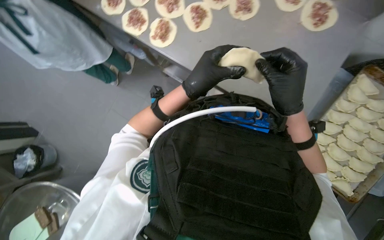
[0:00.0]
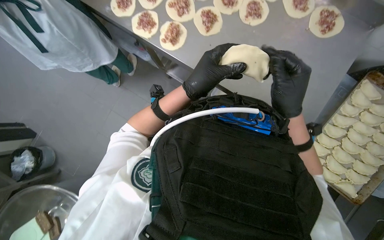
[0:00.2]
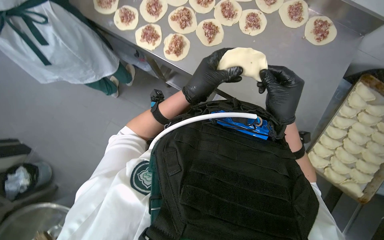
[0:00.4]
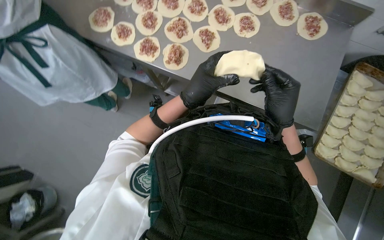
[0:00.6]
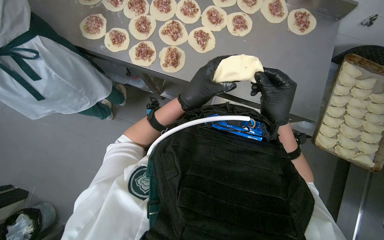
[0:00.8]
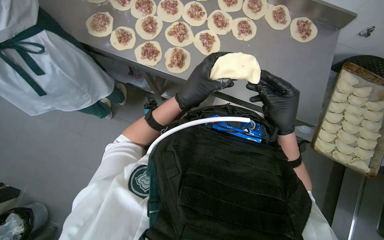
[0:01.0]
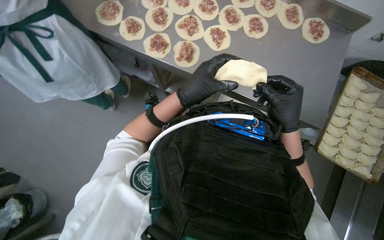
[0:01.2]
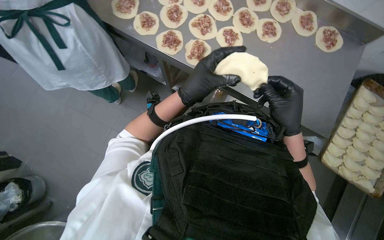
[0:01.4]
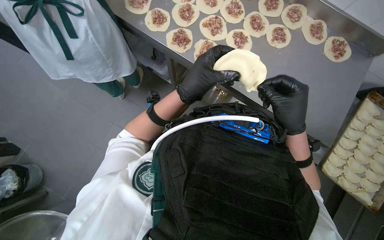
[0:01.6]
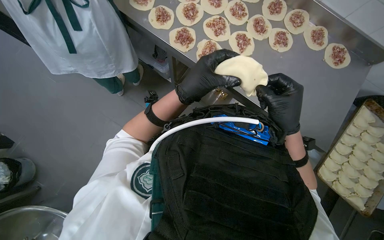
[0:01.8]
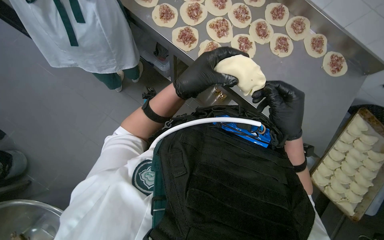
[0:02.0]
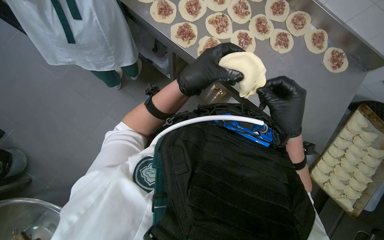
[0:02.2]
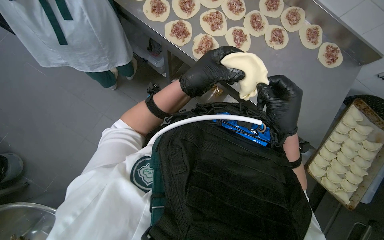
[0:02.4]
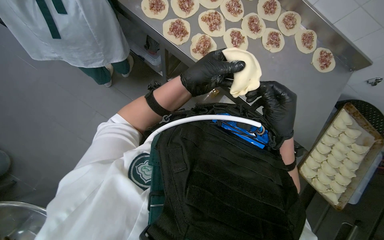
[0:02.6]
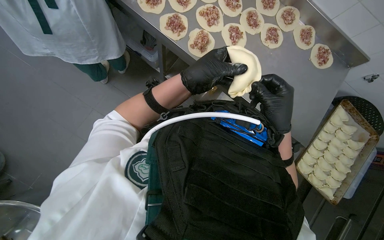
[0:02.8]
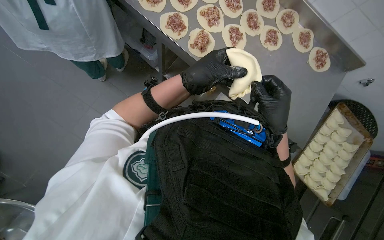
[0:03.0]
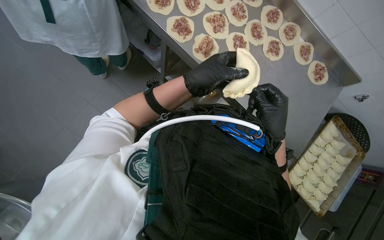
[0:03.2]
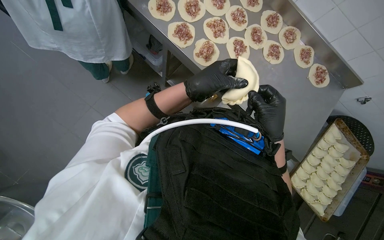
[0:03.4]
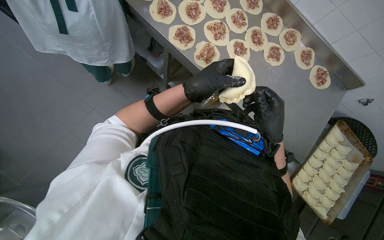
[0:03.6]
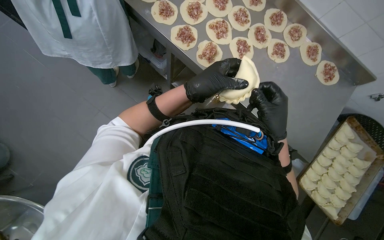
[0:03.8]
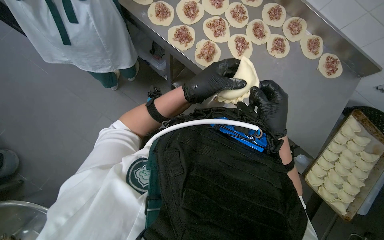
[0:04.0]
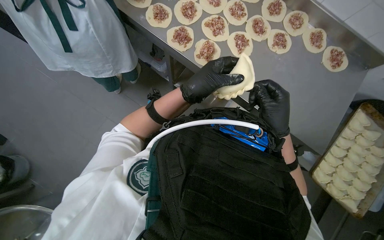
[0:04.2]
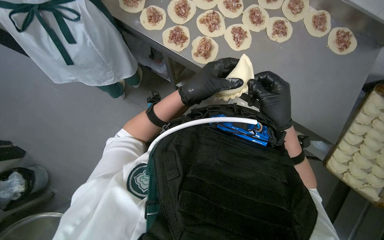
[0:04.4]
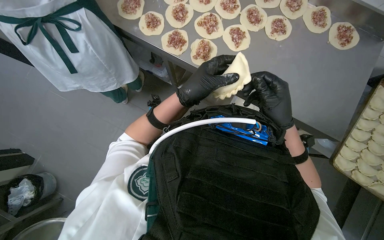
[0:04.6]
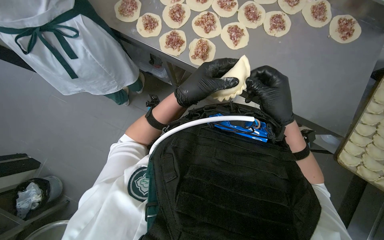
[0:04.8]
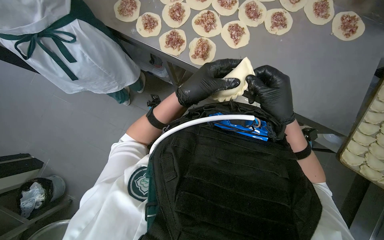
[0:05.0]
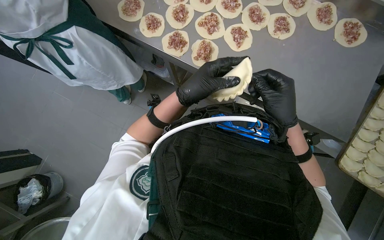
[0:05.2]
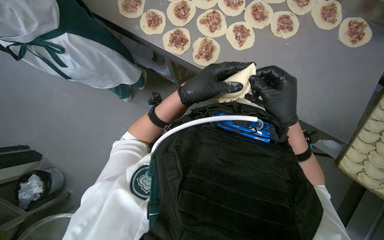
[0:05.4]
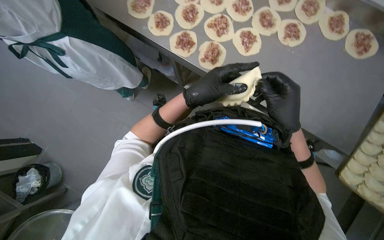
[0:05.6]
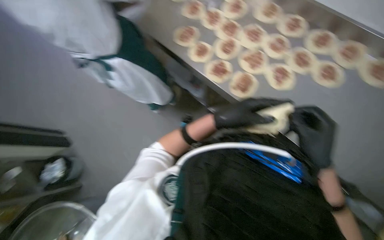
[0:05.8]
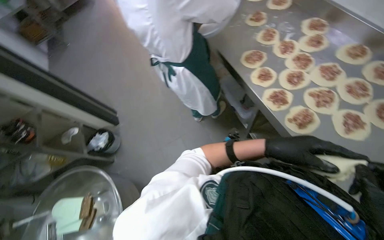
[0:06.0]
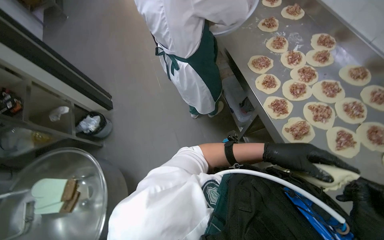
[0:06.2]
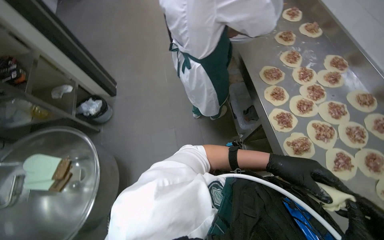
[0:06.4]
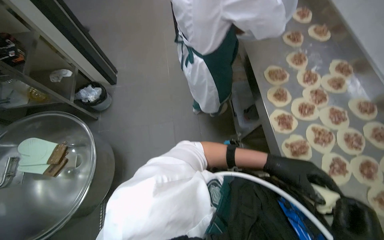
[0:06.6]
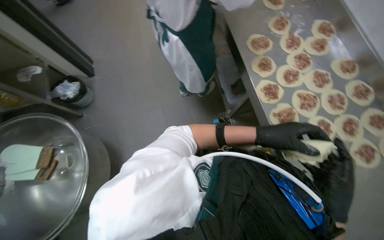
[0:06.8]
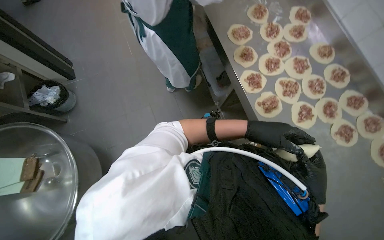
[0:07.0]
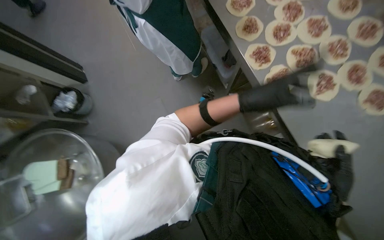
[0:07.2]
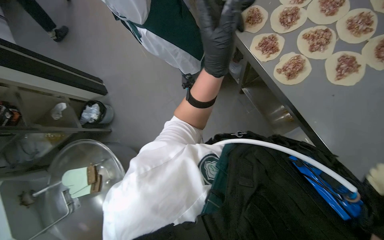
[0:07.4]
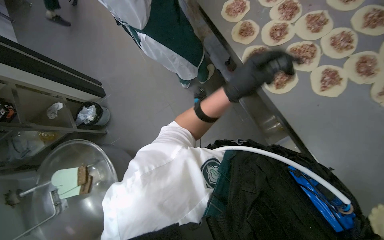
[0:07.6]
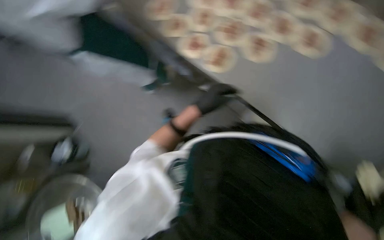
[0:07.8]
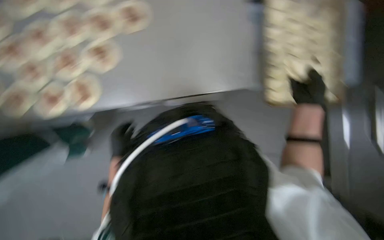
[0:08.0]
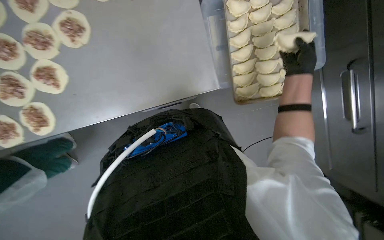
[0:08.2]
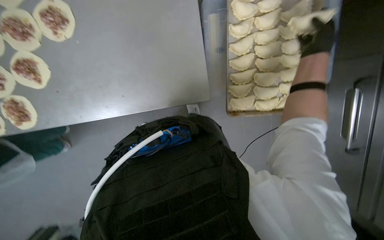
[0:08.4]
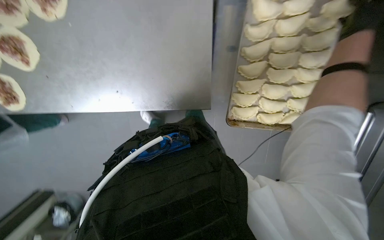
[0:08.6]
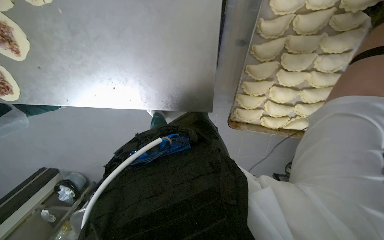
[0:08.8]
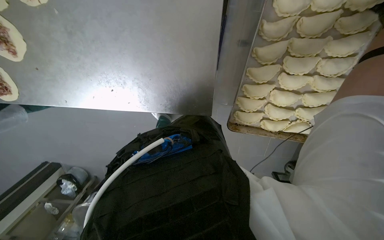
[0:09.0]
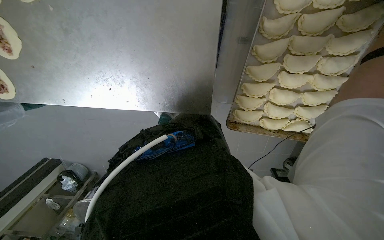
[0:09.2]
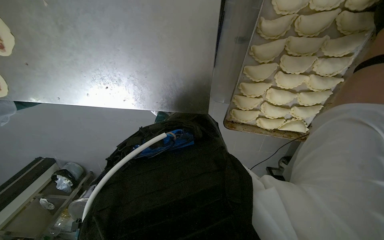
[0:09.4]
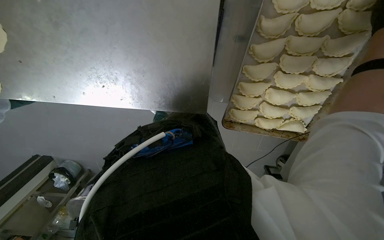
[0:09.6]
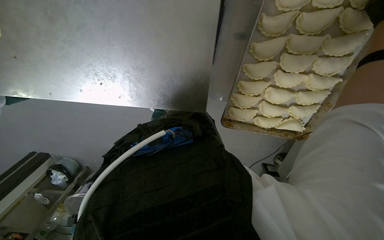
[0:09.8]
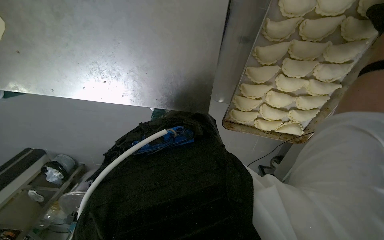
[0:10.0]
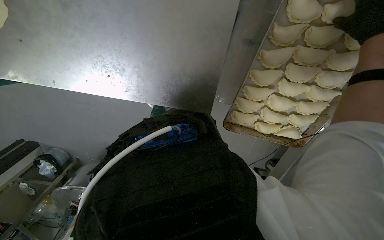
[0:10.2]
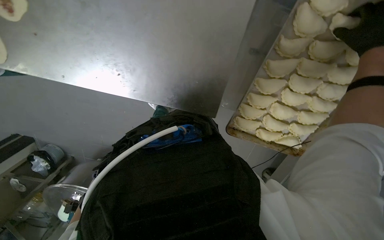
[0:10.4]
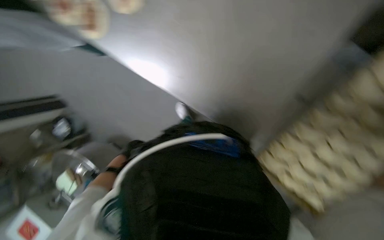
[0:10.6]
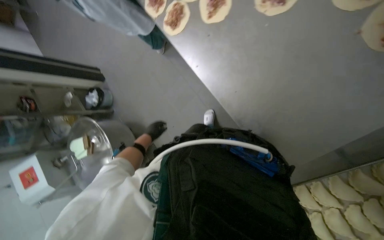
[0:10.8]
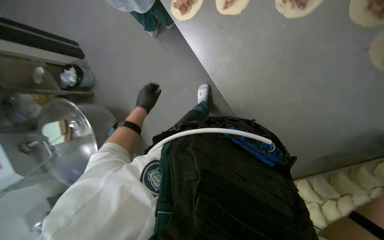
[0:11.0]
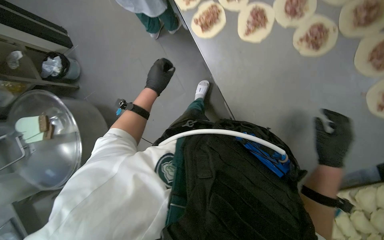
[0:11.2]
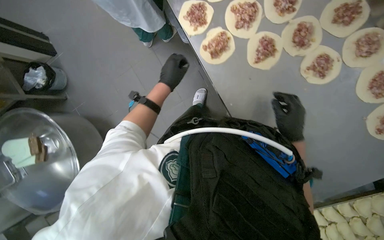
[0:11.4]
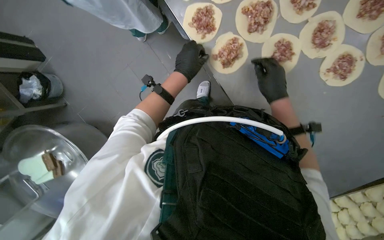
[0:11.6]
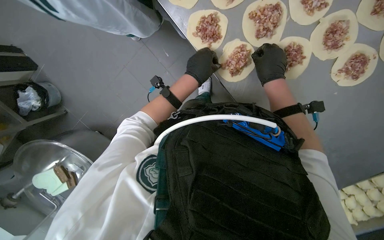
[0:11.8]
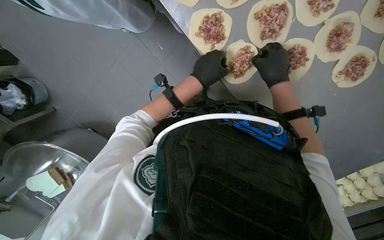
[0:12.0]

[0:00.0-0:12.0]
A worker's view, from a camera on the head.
Job: preparing food.
The whole recording: Folding meat-filled dough into dumplings. The worker folds dough circles filled with meat into dumplings and places them on a tray.
0:00.0 to 0:01.6: The hands stay close to where they were, moving slightly.
0:01.6 to 0:04.4: The hands make small movements and keep their place.
0:04.4 to 0:06.0: The wearer looks about 40 degrees further to the left. The wearer looks approximately 15 degrees further upward.
0:06.0 to 0:07.6: The wearer looks about 15 degrees further downward.
0:07.6 to 0:09.0: The head travels about 50 cm. The view tilts approximately 20 degrees downward.
0:10.4 to 0:12.0: The wearer moves roughly 60 cm. The scene rotates clockwise by some 30 degrees.

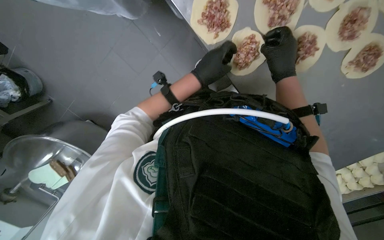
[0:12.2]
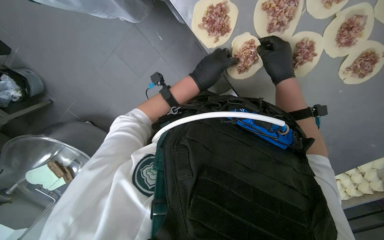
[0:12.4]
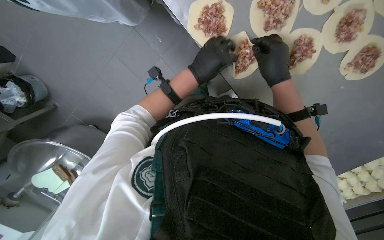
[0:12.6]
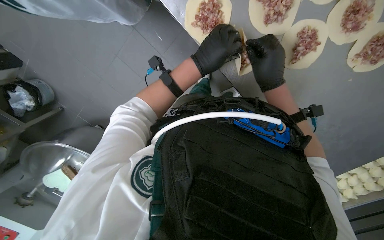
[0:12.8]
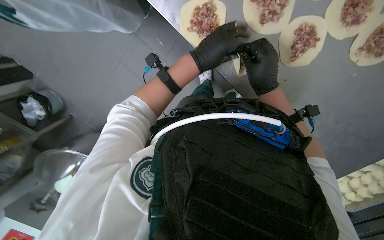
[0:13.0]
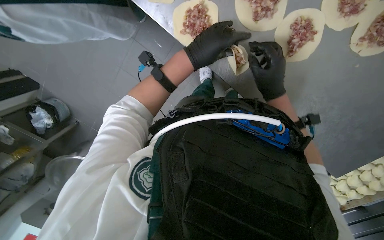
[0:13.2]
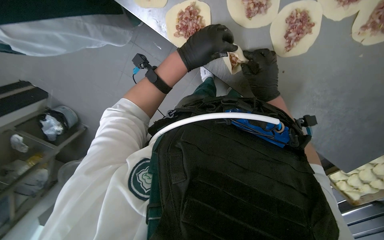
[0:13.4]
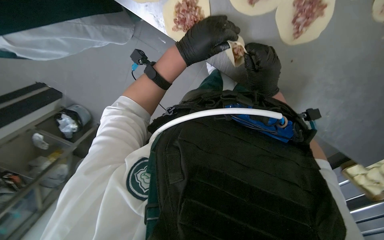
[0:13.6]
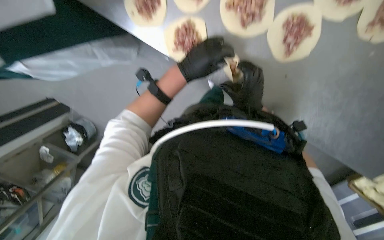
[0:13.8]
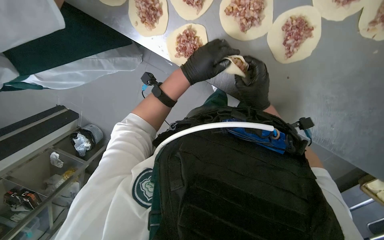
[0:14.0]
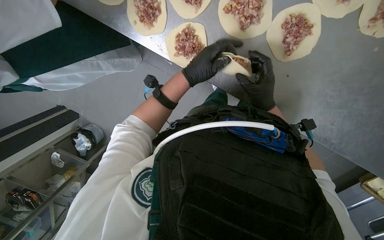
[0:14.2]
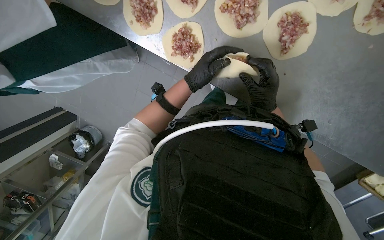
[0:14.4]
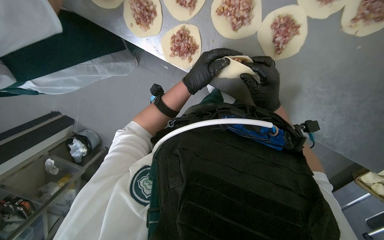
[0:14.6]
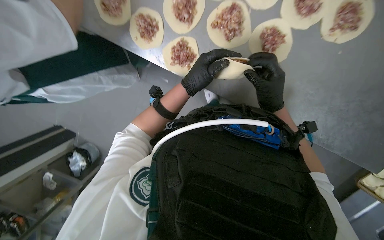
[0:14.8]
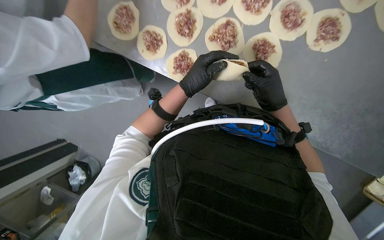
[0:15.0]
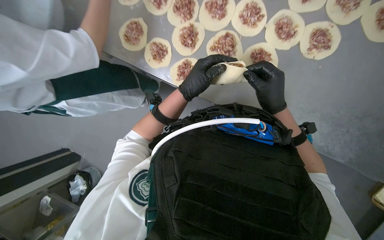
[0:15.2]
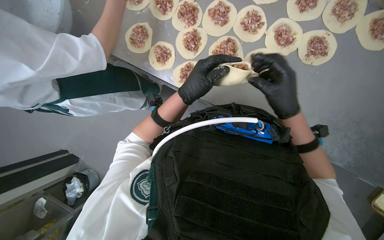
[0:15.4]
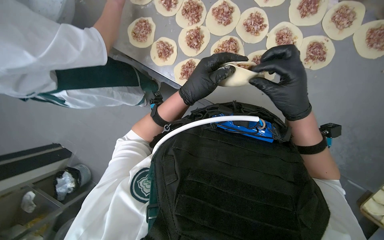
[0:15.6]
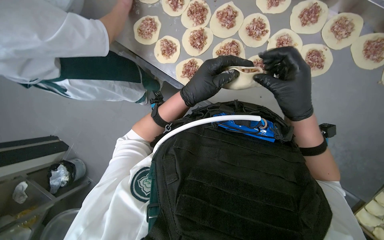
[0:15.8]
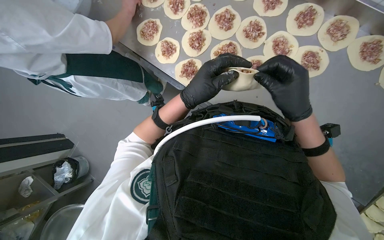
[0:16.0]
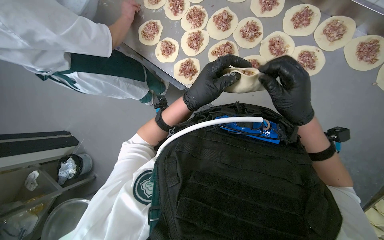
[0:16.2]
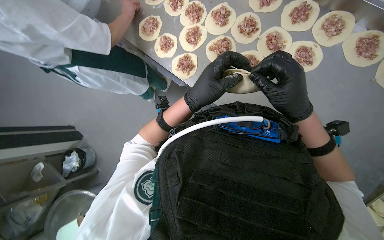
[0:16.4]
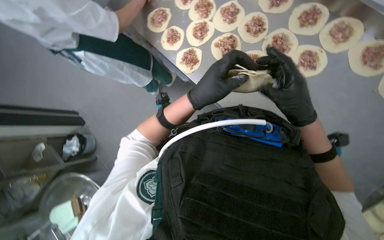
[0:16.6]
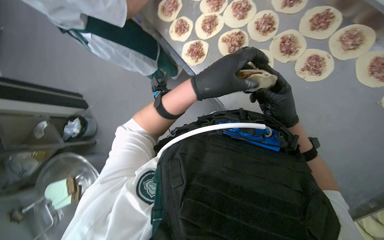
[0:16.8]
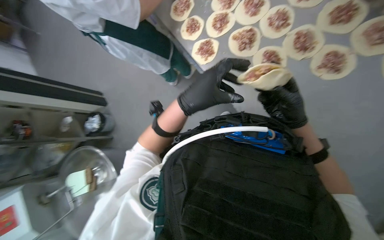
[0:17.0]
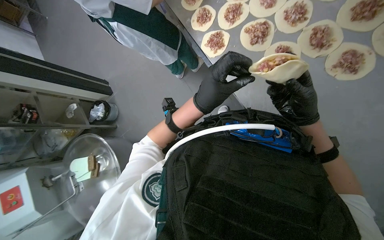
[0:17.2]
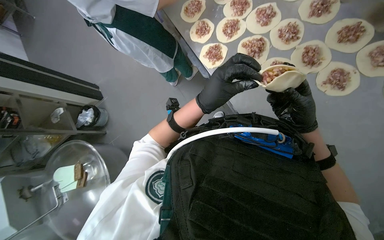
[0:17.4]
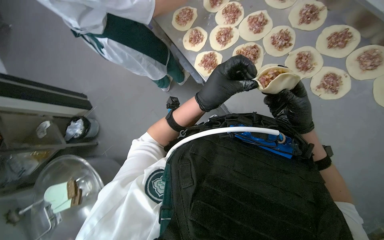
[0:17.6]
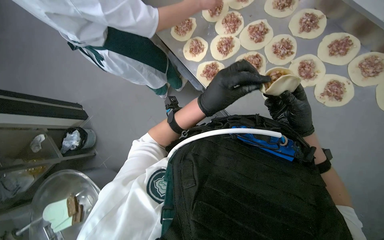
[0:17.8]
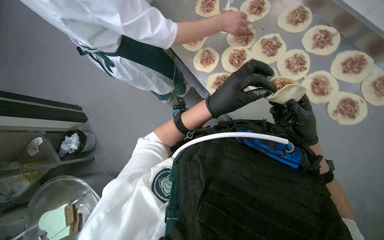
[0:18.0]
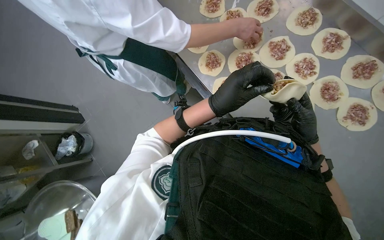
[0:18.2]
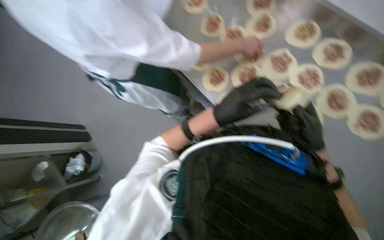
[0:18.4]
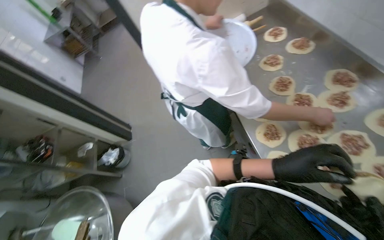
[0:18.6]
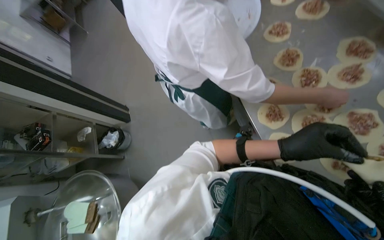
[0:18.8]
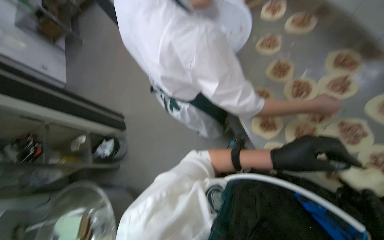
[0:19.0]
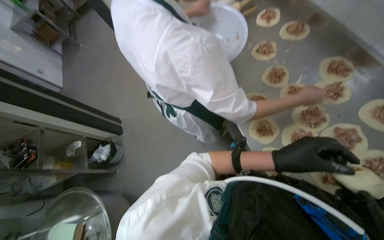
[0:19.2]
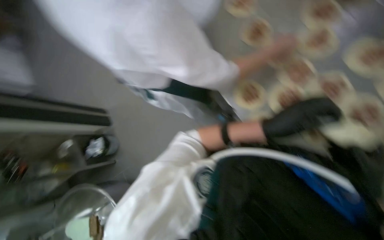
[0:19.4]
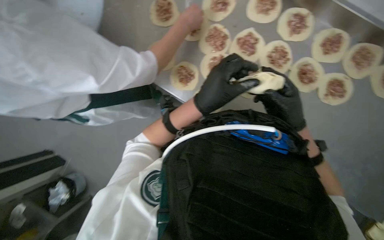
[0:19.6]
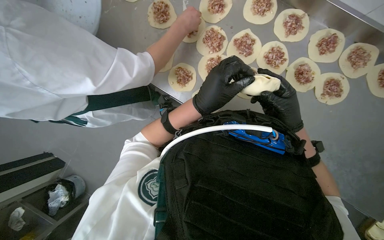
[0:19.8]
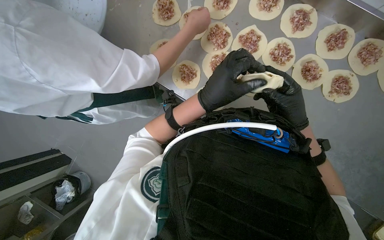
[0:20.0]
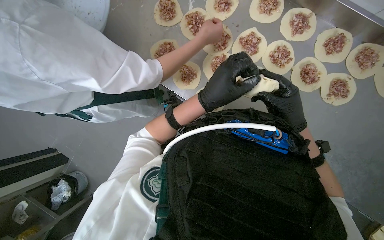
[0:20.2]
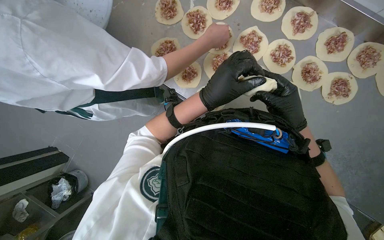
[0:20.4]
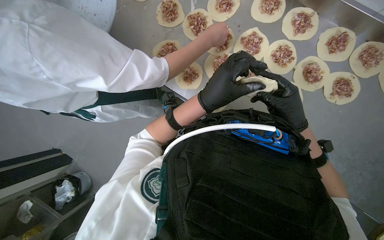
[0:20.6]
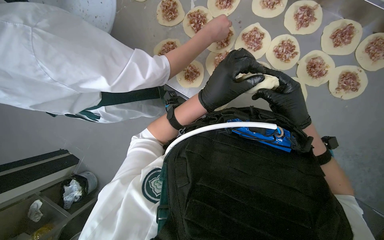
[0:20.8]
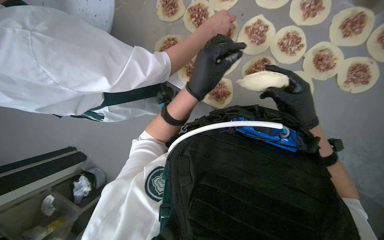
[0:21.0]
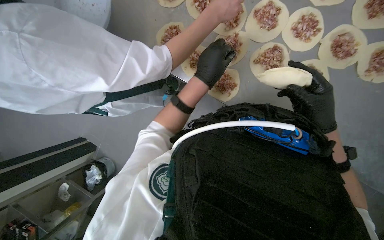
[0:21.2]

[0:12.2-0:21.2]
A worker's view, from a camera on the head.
Job: preparing food.
The whole recording: Folding meat-filled dough into dumplings. The worker folds dough circles filled with meat into dumplings and places them on a tray.
0:12.2 to 0:13.8: The view pans to the left by about 15 degrees. The right hand goes roughly 15 cm farther from the camera and down the picture.
0:13.8 to 0:15.2: The view tilts approximately 20 degrees upward. The right hand moves nearer to the camera, some 15 cm.
0:15.2 to 0:16.6: The two hands go about 15 cm nearer to the camera.
0:16.6 to 0:18.2: The right hand heads farther from the camera, covering some 10 cm.
0:19.8 to 0:21.2: The hands work in one place, with small movements.
